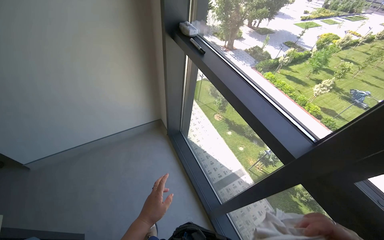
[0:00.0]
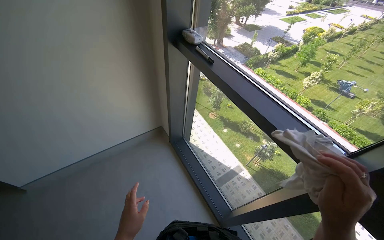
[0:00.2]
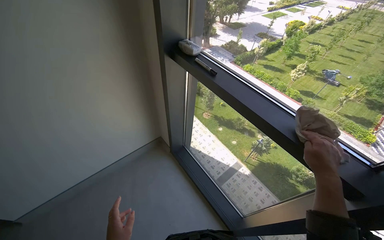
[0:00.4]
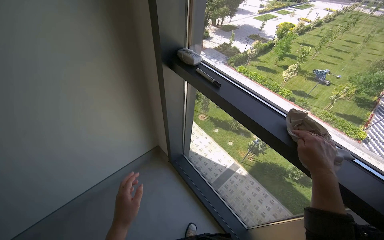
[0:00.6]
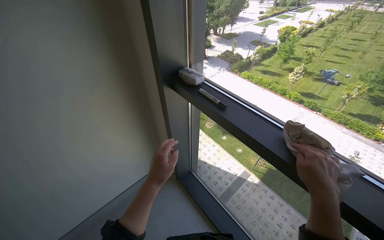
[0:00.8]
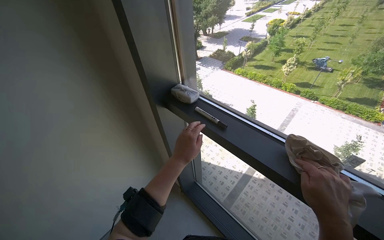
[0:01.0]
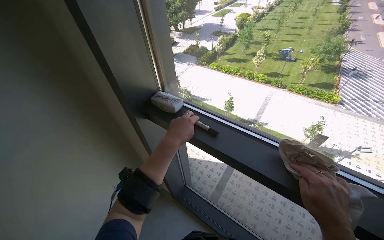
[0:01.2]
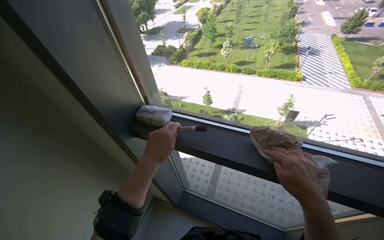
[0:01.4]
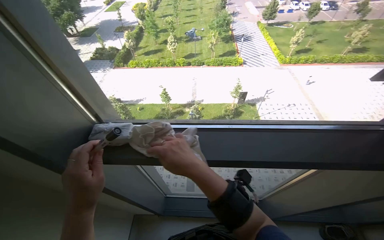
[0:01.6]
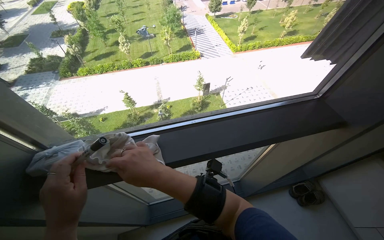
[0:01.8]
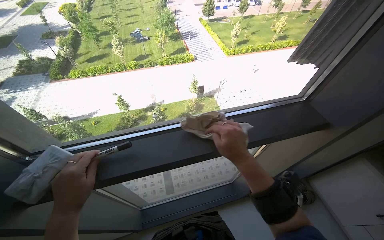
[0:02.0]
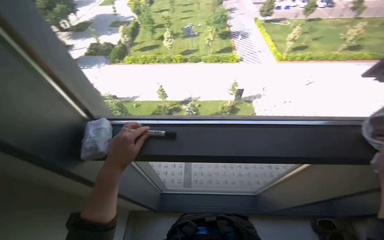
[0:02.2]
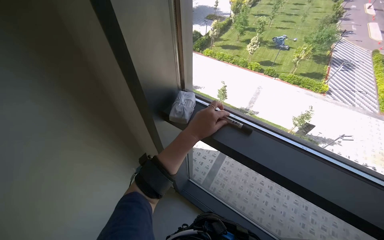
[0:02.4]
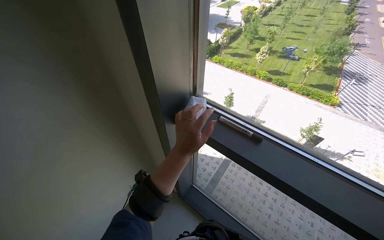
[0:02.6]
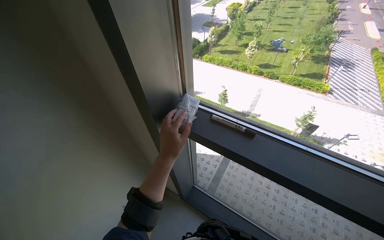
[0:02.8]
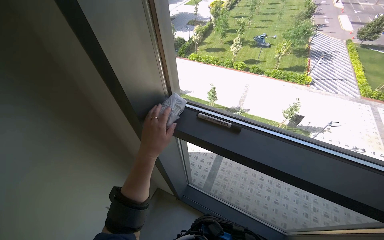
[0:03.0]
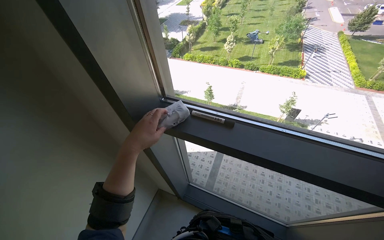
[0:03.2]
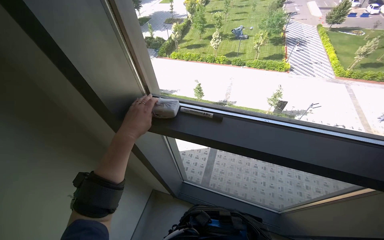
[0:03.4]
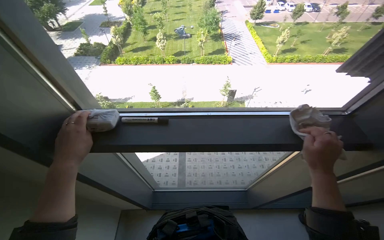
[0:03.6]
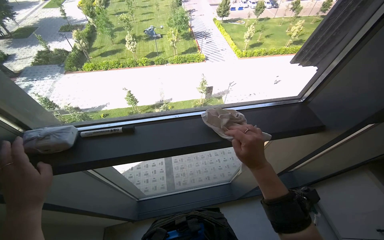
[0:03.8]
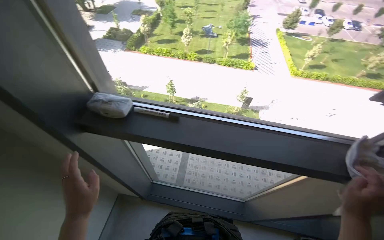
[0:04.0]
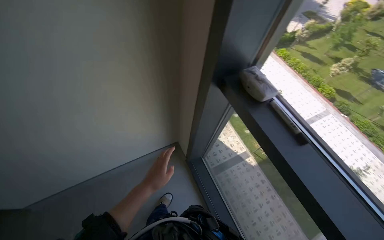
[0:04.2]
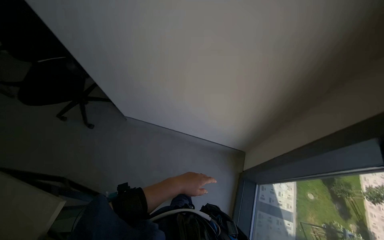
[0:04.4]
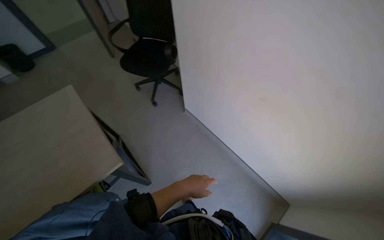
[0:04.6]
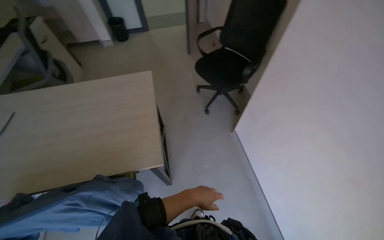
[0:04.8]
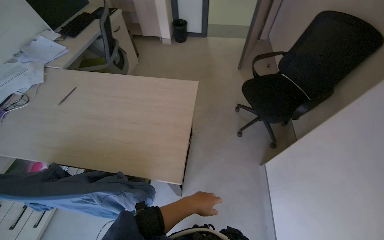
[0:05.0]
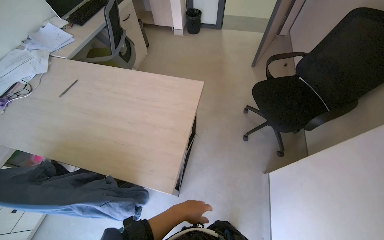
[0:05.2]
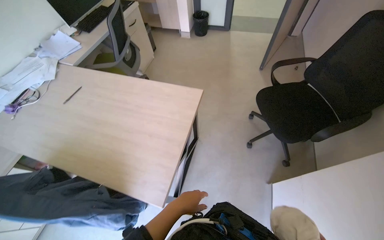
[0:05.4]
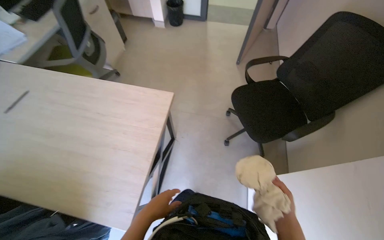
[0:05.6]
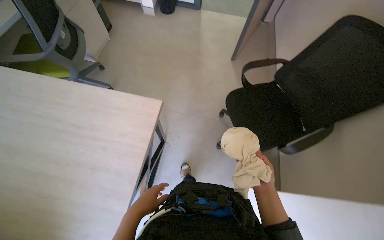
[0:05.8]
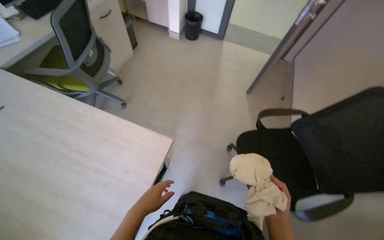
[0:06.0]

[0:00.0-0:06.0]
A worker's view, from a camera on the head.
Job: wiping surfaces.
The whole recording: Wiping office desk surfaces. The worker wipes the office desk surfaces with a cloth, moving items like the keyboard and mouse.
0:00.0 to 0:01.6: The wearer moves some 60 cm. The wearer's head swings some 60 degrees to the right.
0:04.4 to 0:06.0: The wearer moves roughly 1 m. The wearer's head swings roughly 85 degrees to the left.

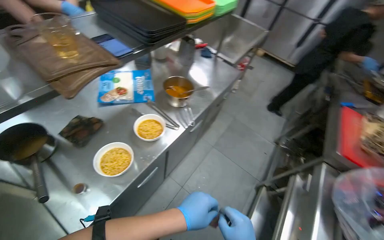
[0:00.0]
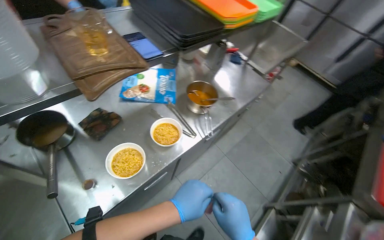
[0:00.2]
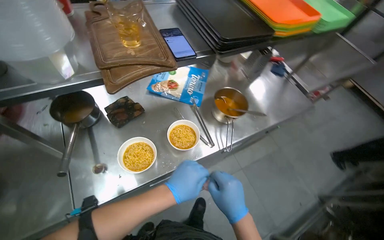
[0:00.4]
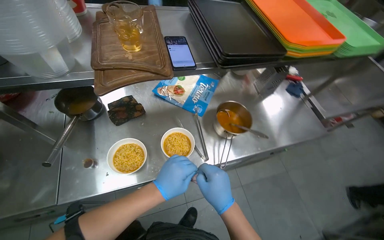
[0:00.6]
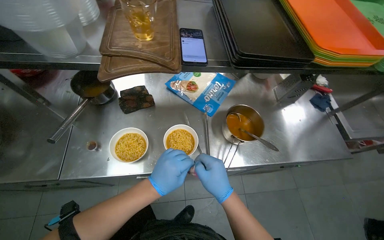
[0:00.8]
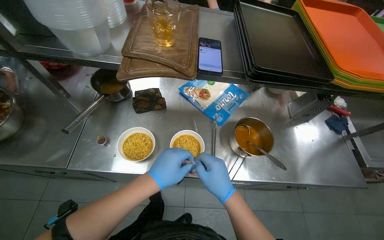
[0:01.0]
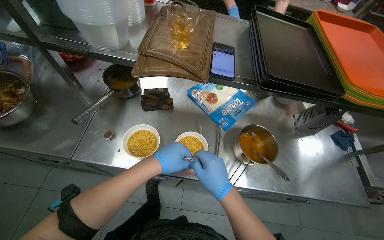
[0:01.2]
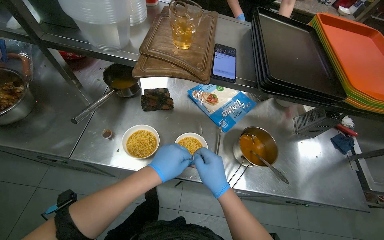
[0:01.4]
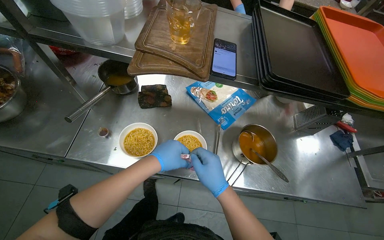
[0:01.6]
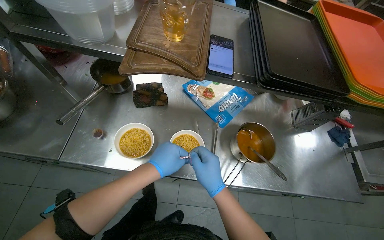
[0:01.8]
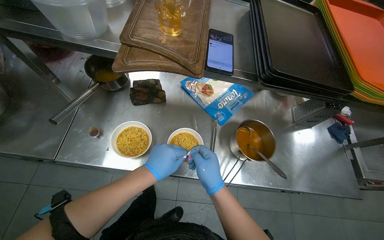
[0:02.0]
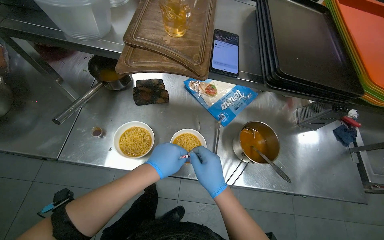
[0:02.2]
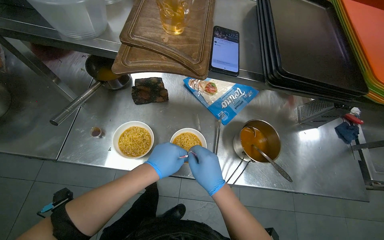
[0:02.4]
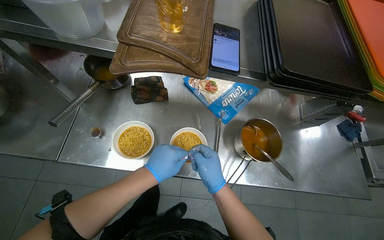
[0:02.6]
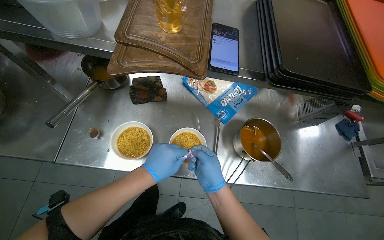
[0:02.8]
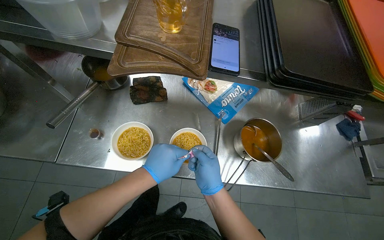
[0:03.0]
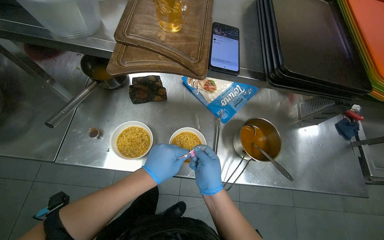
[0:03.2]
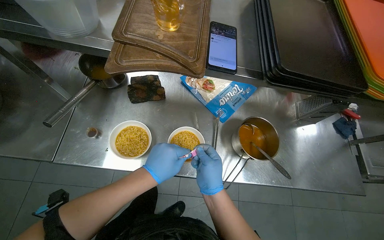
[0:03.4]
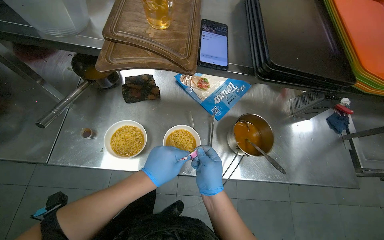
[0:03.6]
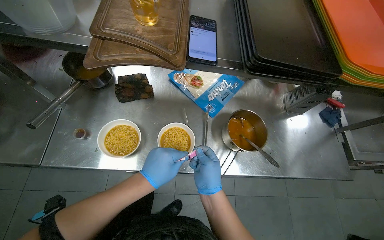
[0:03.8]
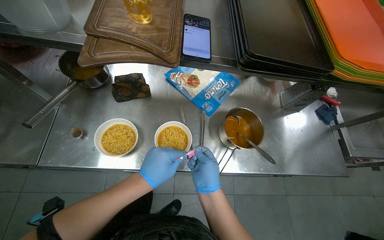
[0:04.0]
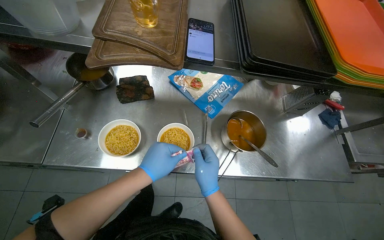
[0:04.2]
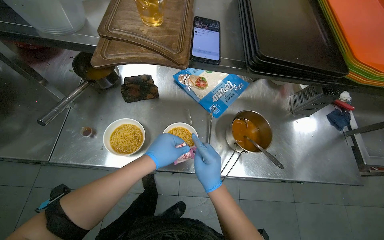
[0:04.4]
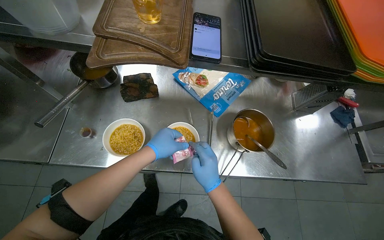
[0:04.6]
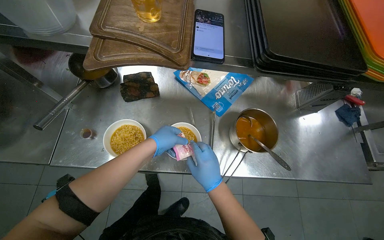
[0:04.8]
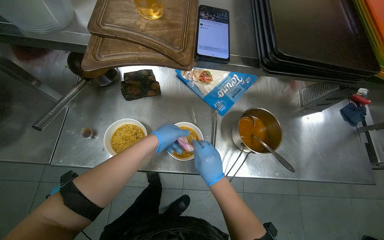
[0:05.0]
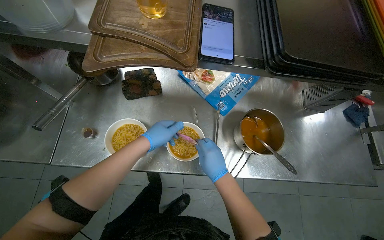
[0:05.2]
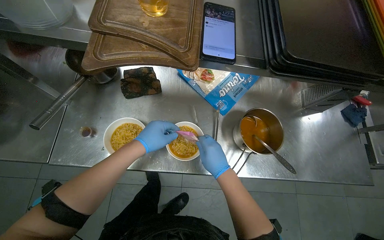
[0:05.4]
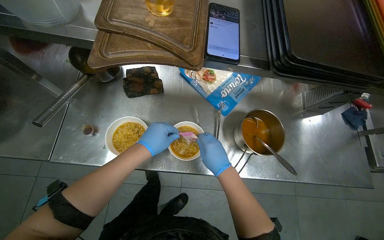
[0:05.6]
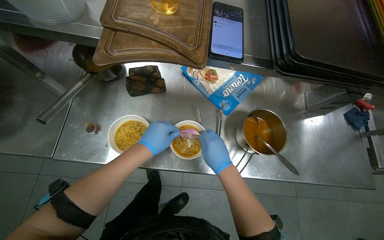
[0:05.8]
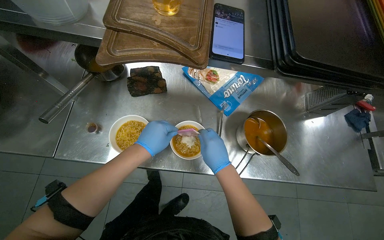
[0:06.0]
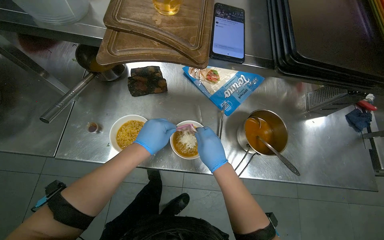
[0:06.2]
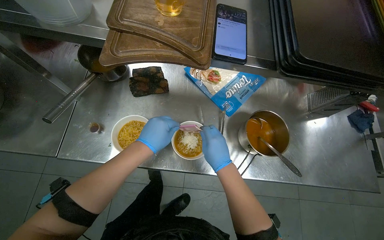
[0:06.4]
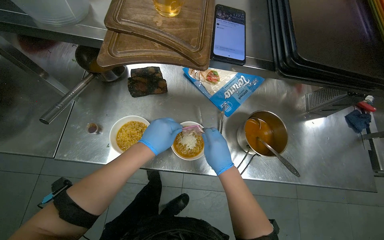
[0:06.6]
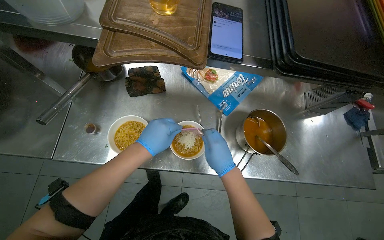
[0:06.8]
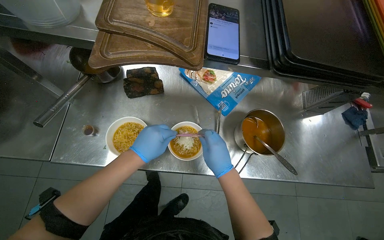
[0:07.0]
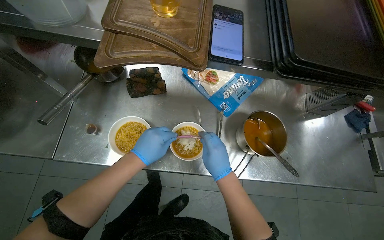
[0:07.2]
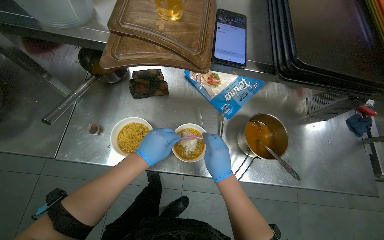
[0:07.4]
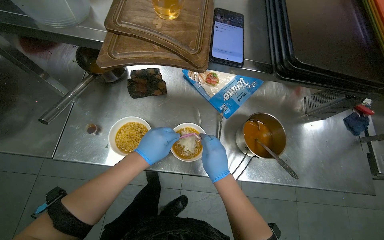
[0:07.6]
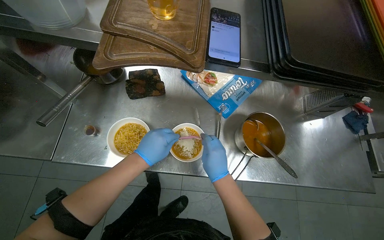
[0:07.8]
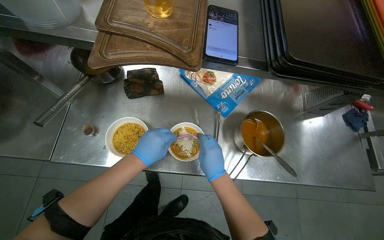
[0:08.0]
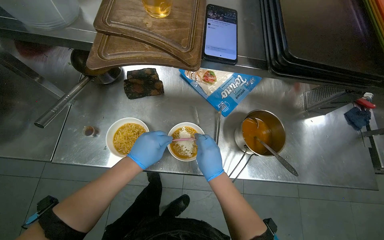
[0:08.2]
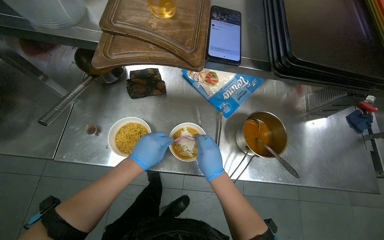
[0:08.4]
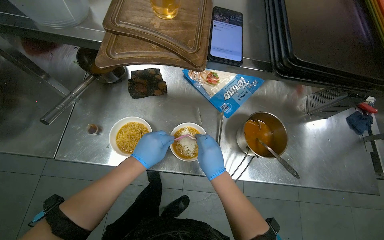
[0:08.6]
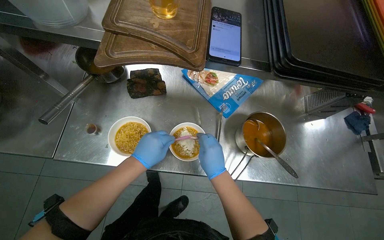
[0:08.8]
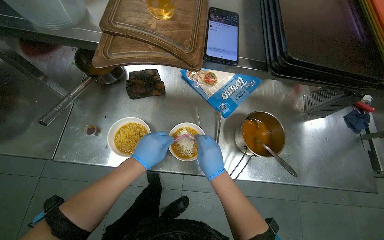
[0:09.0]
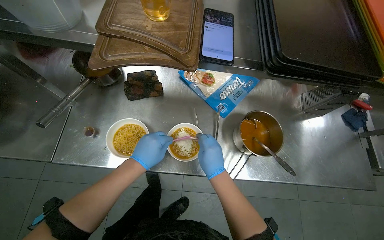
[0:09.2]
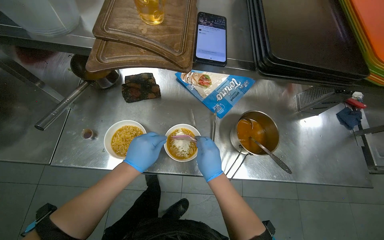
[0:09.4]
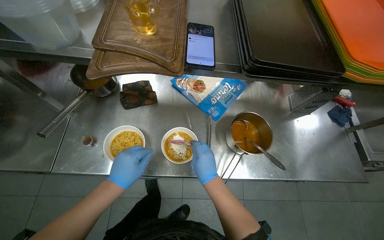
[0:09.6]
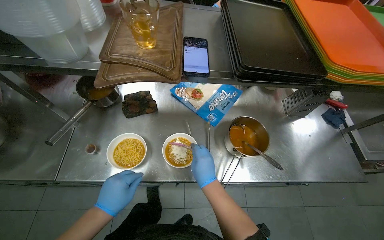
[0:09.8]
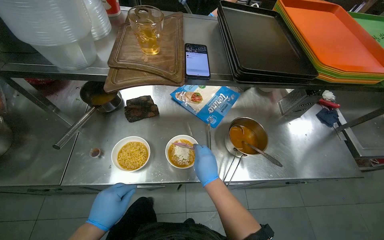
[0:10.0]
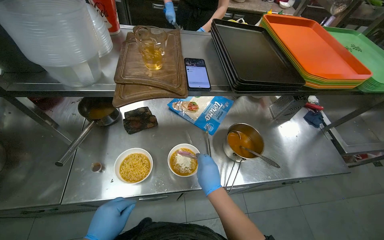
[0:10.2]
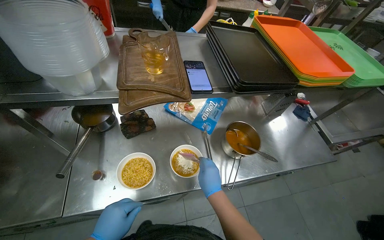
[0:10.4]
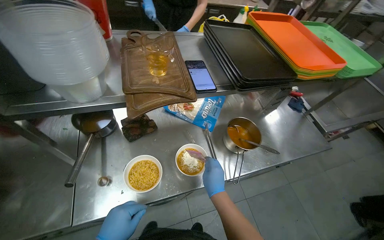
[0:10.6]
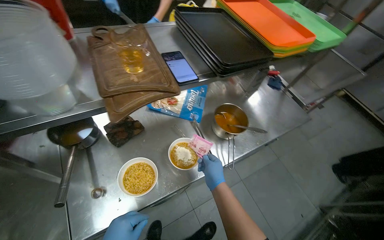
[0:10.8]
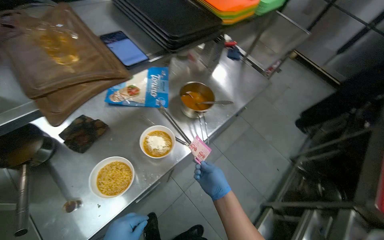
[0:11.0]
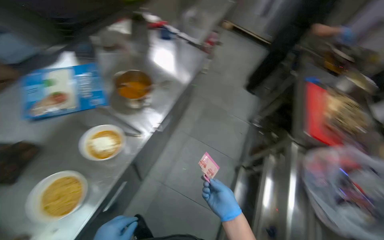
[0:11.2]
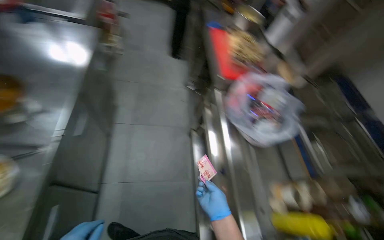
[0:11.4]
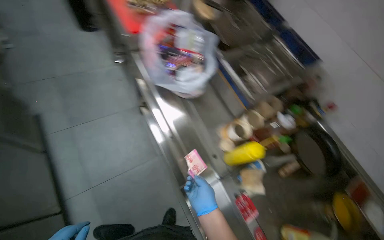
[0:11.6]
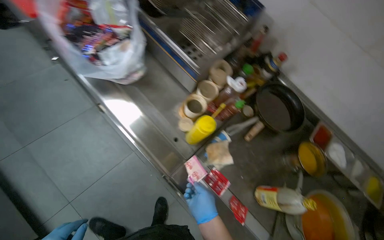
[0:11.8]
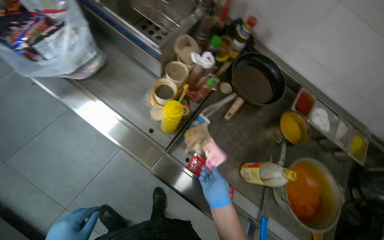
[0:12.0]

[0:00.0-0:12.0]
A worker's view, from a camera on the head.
Job: preparing food.
The whole recording: Seasoning and mixing noodle bowls. The worker adds seasoning from packets and mixes ingredients into noodle bowls.
0:00.0 to 0:01.6: The head rotates about 60 degrees to the left.
0:01.6 to 0:04.4: The hands work in one place, with small movements.
0:06.0 to 0:09.0: The hands are busy where they are.
0:09.0 to 0:10.4: The view tips upward by approximately 10 degrees.
0:10.4 to 0:12.0: The camera is carried roughly 80 cm. The head rotates approximately 130 degrees to the right. The view tips downward by roughly 45 degrees.

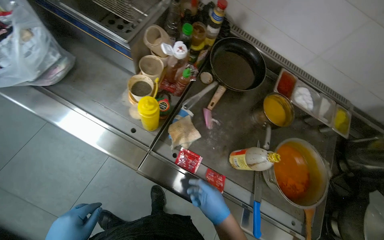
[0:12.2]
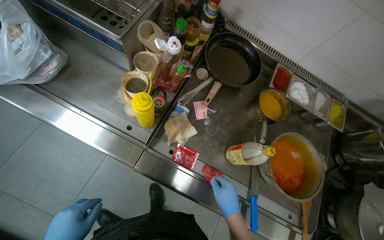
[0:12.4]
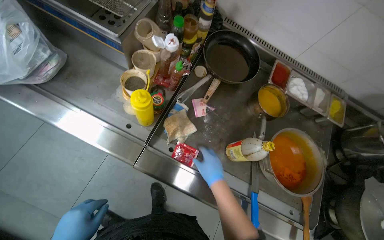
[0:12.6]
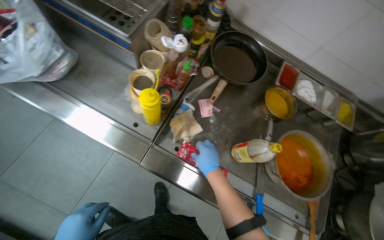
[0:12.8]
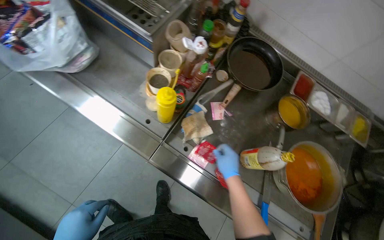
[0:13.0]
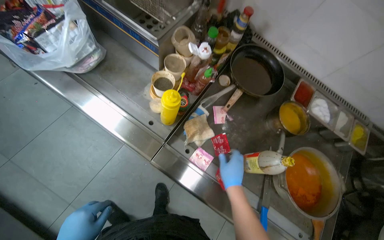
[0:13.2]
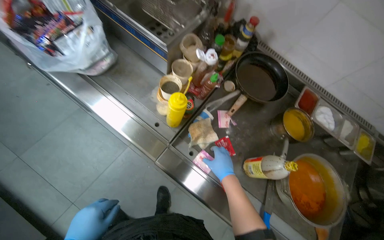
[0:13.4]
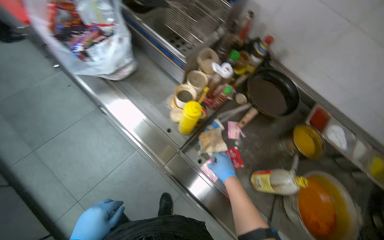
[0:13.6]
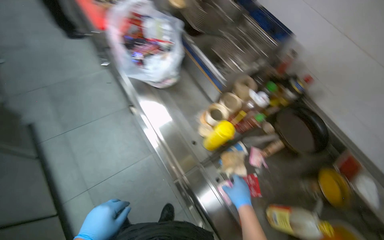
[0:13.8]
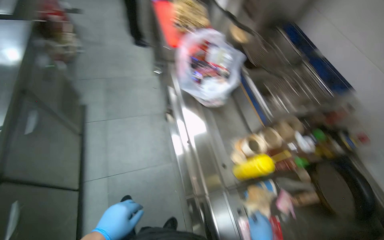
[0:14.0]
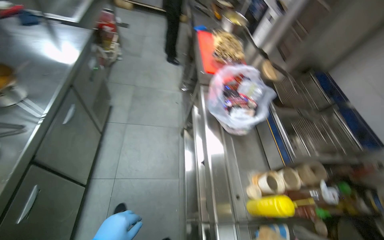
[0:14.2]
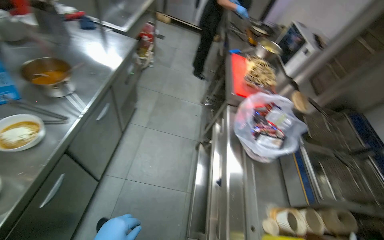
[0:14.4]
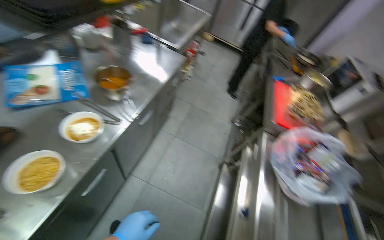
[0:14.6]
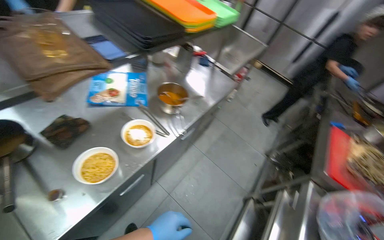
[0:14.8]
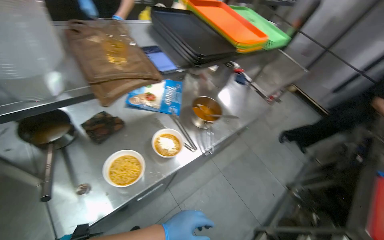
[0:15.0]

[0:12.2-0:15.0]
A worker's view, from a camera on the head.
Job: preparing food.
The whole recording: Seasoning and mixing noodle bowls. The worker adds seasoning from packets and mixes ingredients into noodle bowls.
0:12.2 to 0:13.6: The right hand moves up the picture, roughly 10 cm.
0:13.6 to 0:15.0: The camera travels approximately 70 cm. The wearer looks about 100 degrees further to the left. The camera pitches upward, by approximately 35 degrees.
